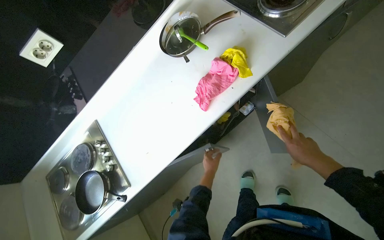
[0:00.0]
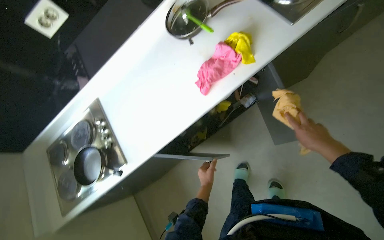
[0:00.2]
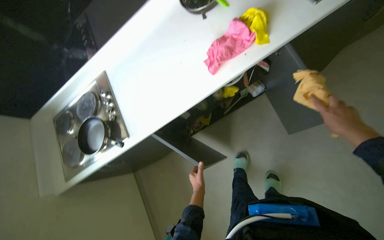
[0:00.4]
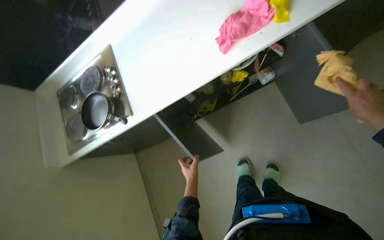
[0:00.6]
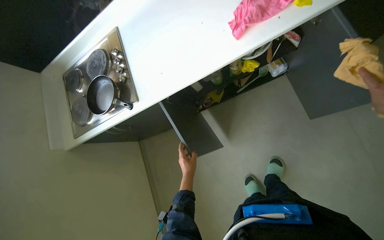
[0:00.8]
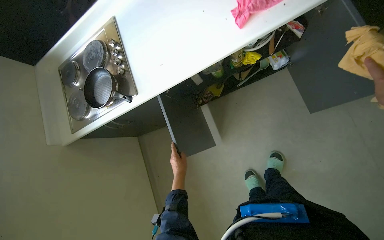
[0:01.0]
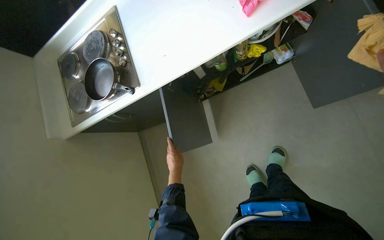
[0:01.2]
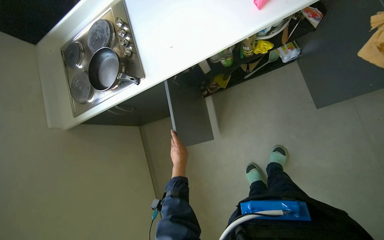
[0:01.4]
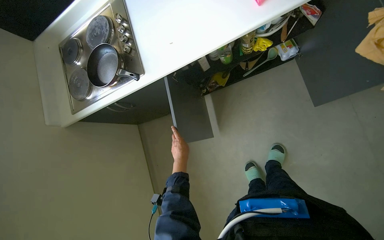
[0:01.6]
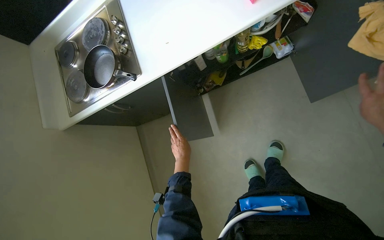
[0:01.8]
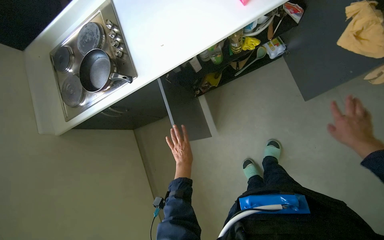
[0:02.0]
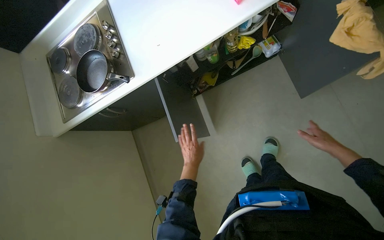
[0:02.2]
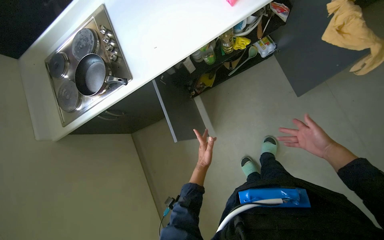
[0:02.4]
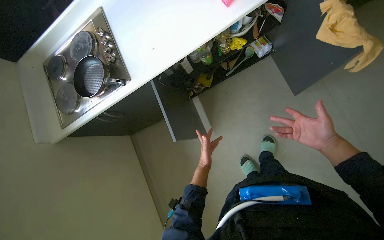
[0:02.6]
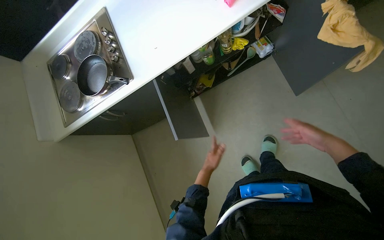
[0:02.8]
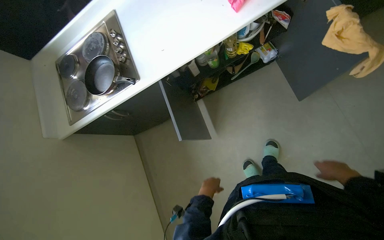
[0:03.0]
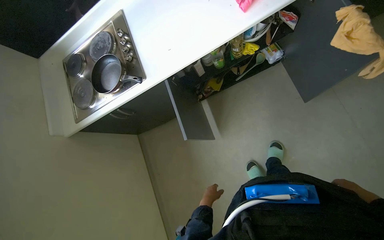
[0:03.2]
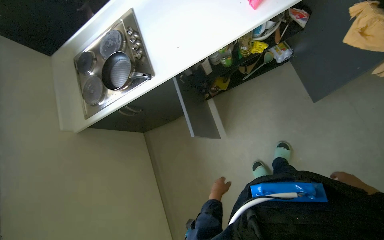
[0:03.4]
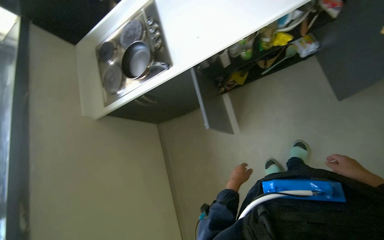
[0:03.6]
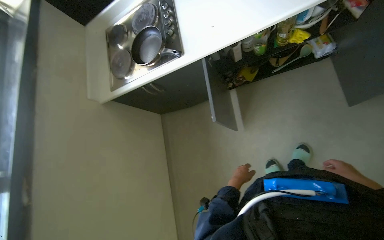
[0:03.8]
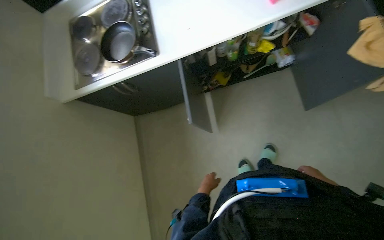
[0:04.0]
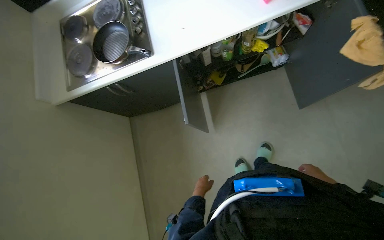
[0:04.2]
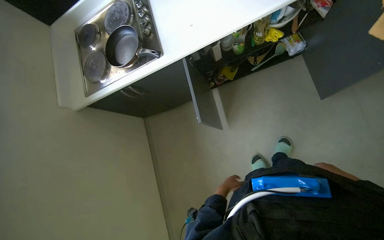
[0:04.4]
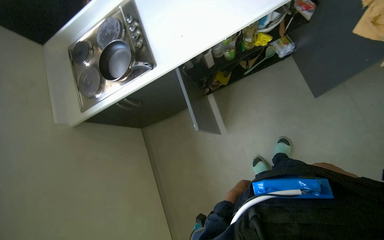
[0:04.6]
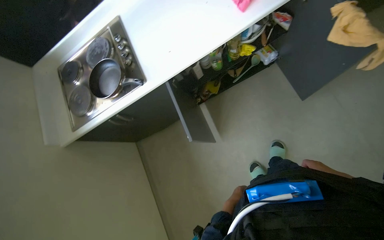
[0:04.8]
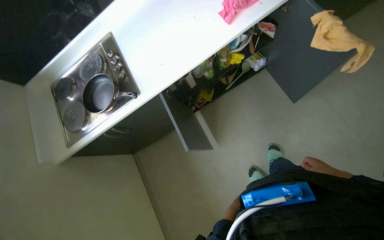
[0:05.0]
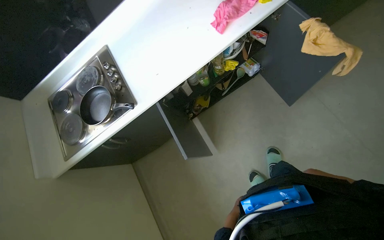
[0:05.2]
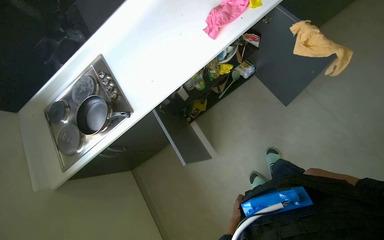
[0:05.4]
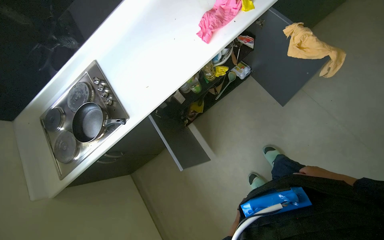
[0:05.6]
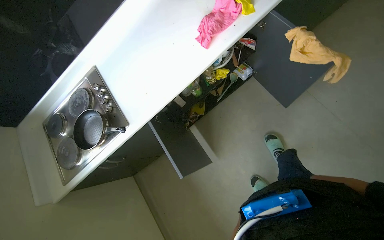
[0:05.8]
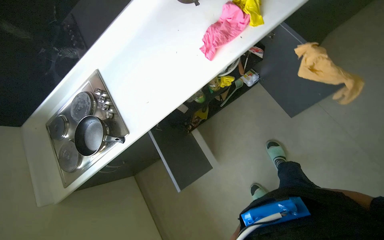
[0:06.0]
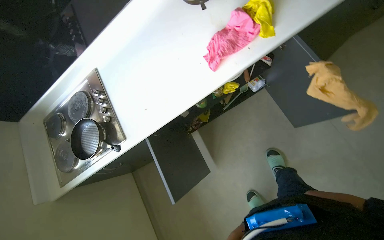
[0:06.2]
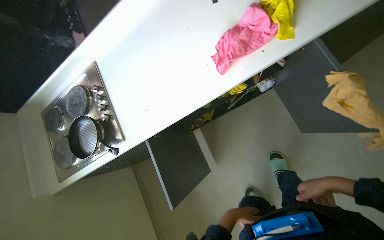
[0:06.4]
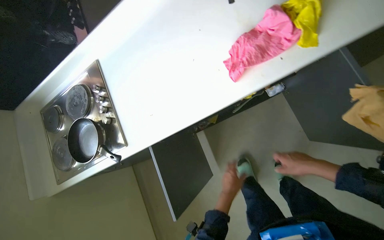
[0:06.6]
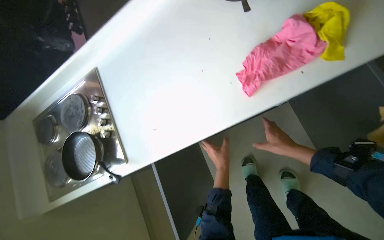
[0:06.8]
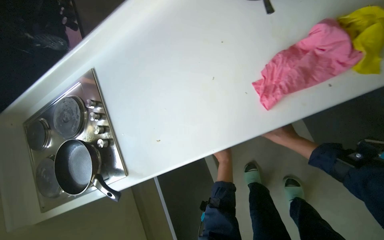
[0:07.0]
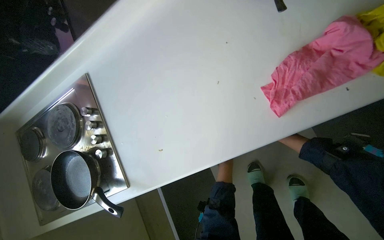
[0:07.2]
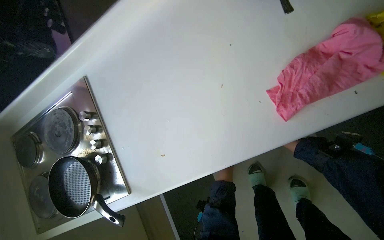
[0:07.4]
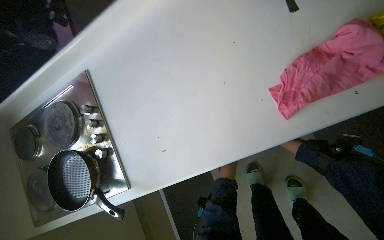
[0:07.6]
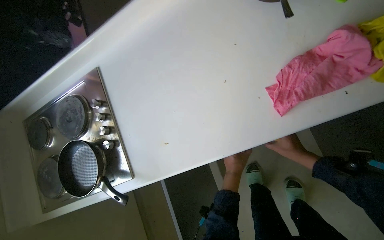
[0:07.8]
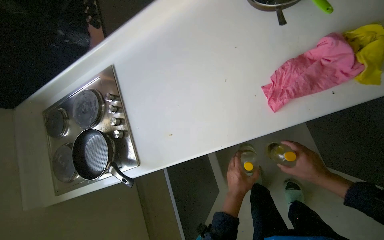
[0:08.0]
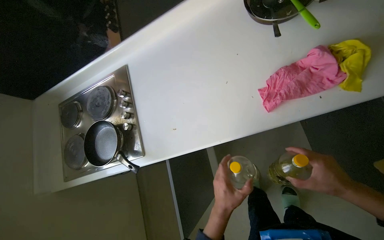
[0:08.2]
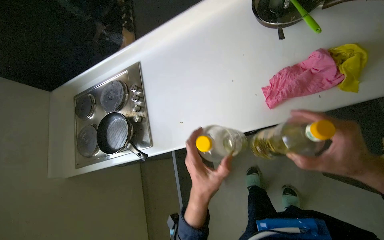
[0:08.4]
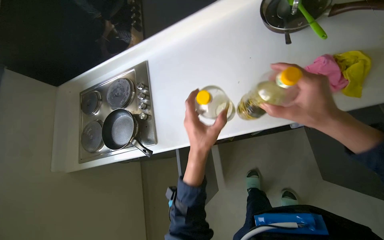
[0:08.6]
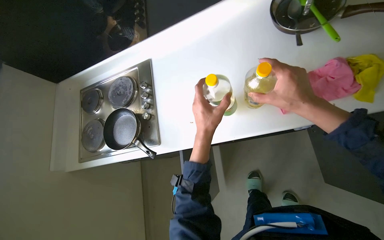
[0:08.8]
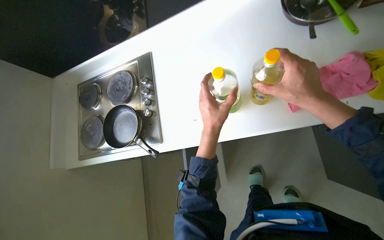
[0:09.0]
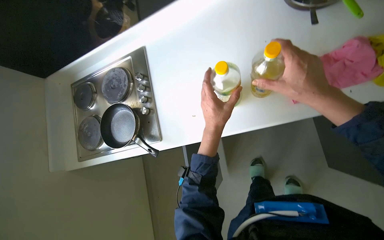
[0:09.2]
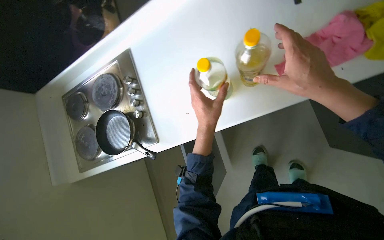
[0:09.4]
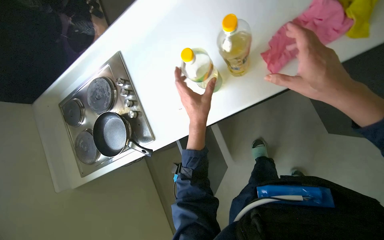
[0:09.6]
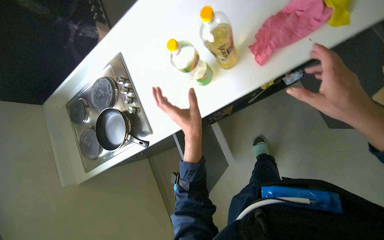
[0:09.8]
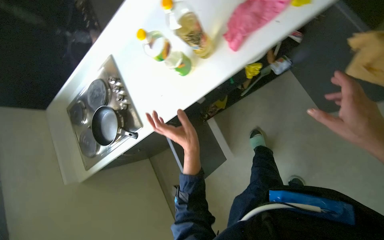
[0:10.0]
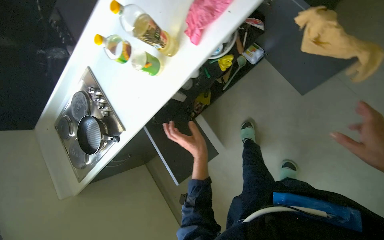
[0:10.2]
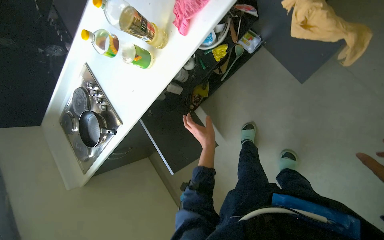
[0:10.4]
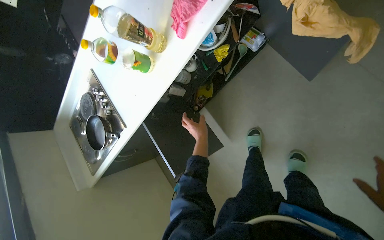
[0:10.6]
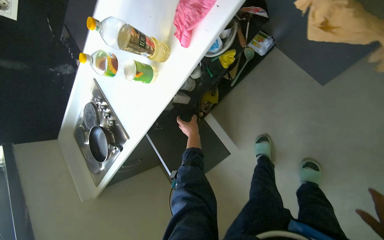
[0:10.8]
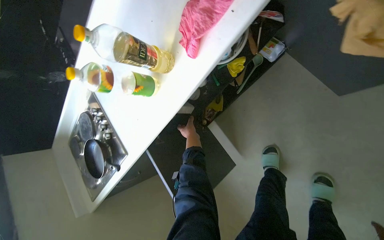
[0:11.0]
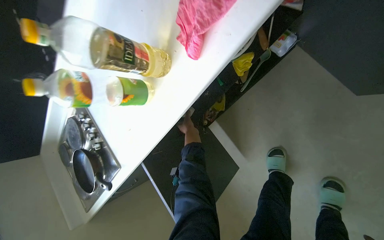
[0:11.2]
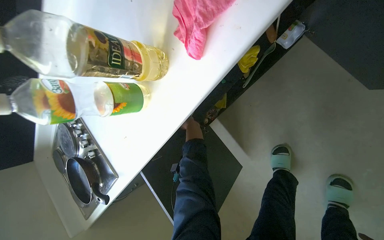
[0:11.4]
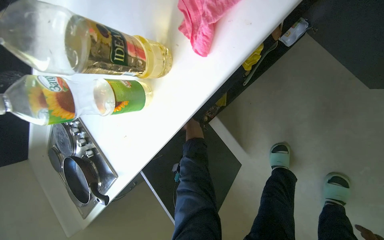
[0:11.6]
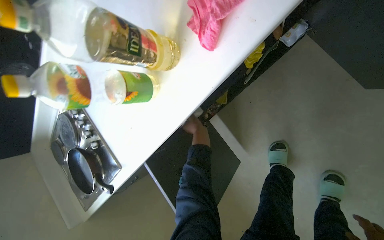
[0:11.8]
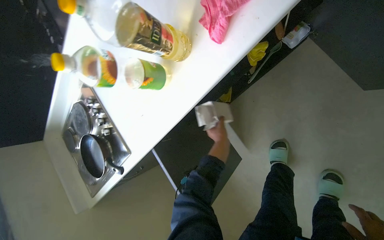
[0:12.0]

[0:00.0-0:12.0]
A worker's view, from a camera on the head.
Job: cleaning kitchen.
The whole recording: Organizing and cleaning kitchen cabinet. The worker takes various items out of a kitchen cabinet and then cleans the inside of the cabinet with a cloth.
0:00.0 to 0:01.6: The view tips downward by approximately 15 degrees. The right hand goes approximately 20 cm to the left.
0:01.6 to 0:03.0: The right hand shifts about 20 cm down the picture and to the right.
0:03.0 to 0:04.4: The left hand heads farther from the camera, covering roughly 10 cm.
0:06.0 to 0:07.6: The head travels some 40 cm.
0:07.6 to 0:09.0: The left hand shifts approximately 35 cm nearer to the camera and to the left. Meanwhile the right hand shifts about 50 cm nearer to the camera, to the left and up the picture.
0:09.0 to 0:10.4: The head travels approximately 40 cm. The scene turns some 30 degrees counterclockwise in the picture.

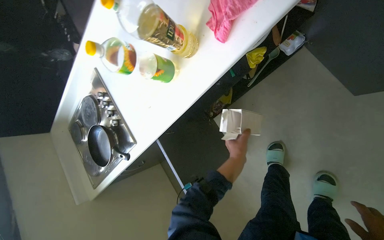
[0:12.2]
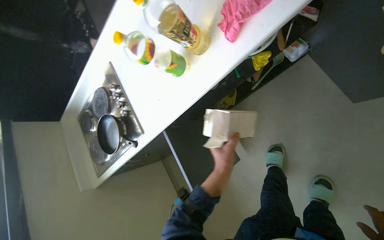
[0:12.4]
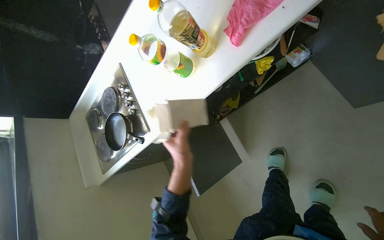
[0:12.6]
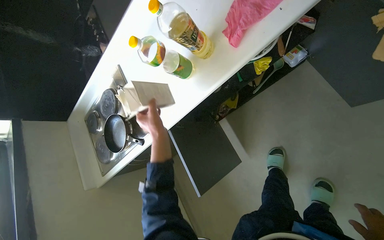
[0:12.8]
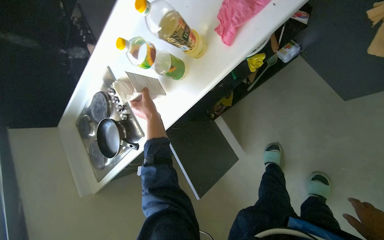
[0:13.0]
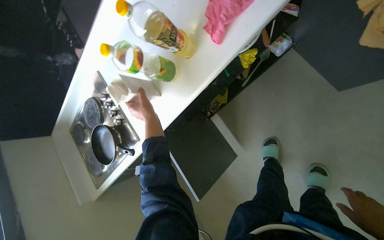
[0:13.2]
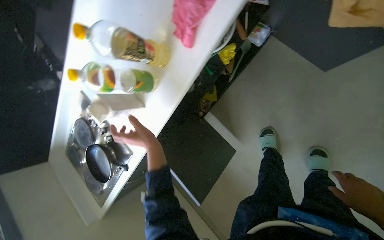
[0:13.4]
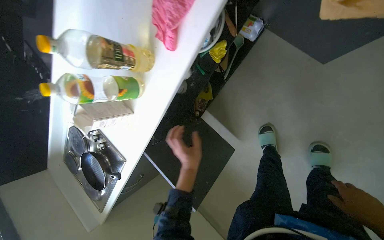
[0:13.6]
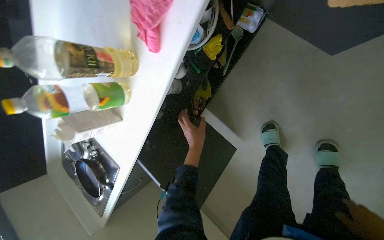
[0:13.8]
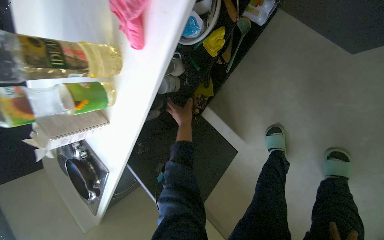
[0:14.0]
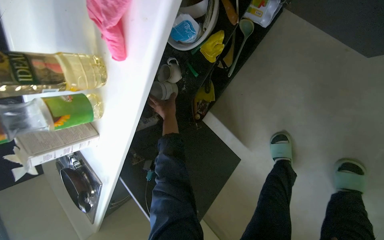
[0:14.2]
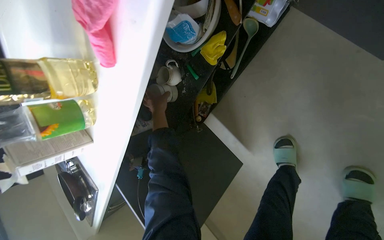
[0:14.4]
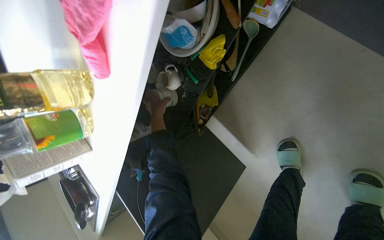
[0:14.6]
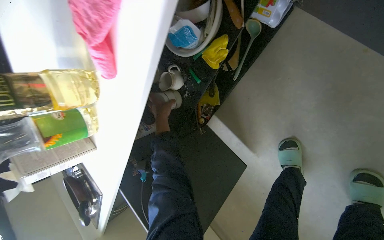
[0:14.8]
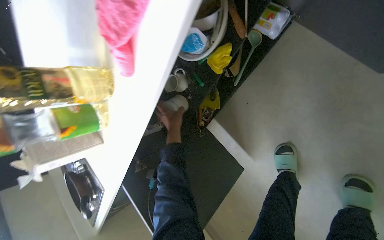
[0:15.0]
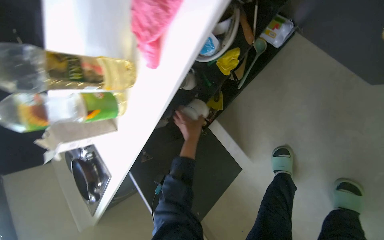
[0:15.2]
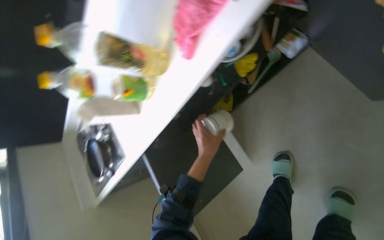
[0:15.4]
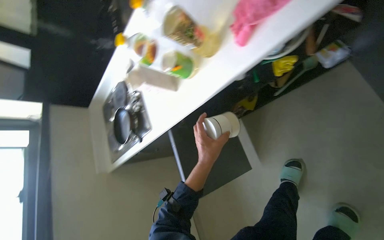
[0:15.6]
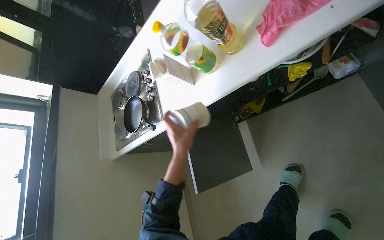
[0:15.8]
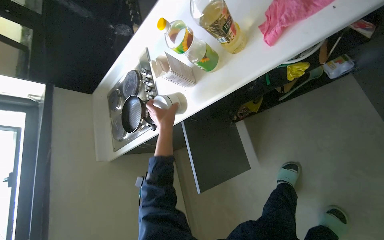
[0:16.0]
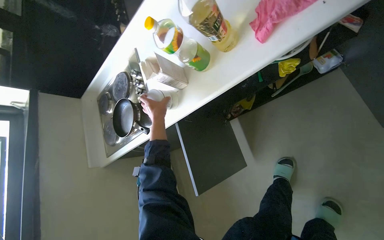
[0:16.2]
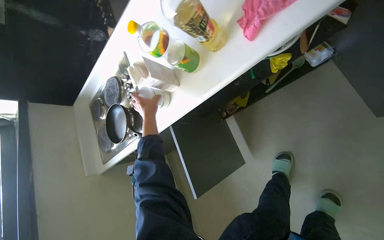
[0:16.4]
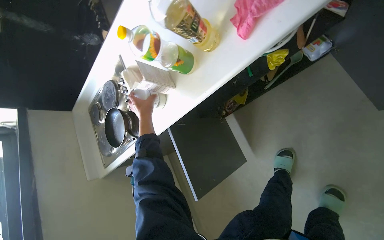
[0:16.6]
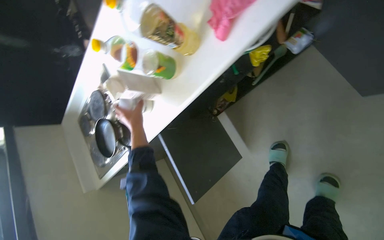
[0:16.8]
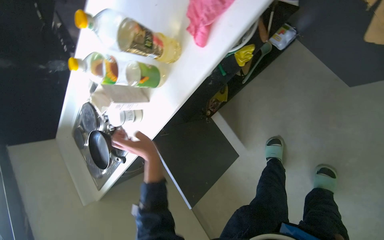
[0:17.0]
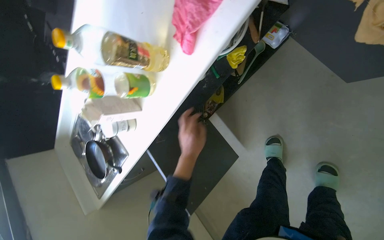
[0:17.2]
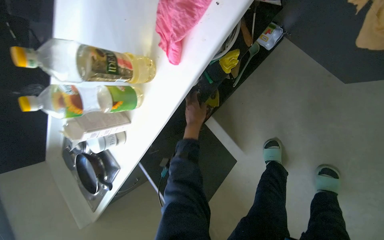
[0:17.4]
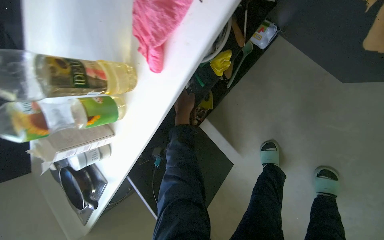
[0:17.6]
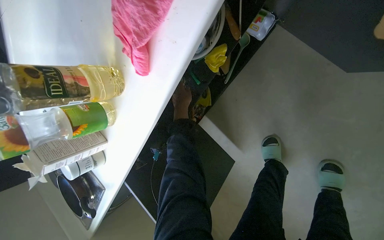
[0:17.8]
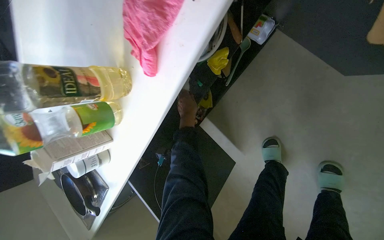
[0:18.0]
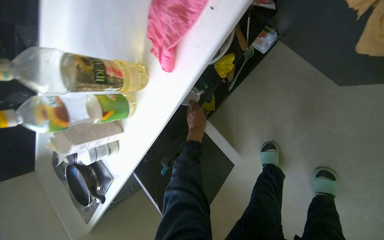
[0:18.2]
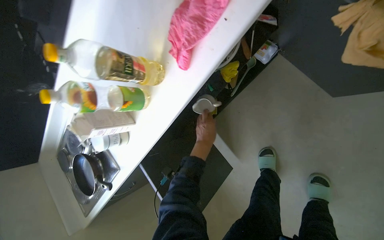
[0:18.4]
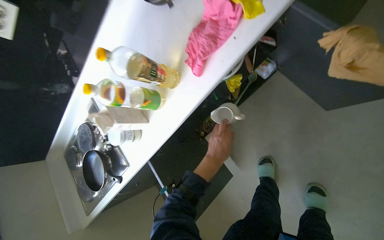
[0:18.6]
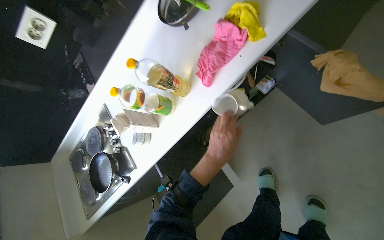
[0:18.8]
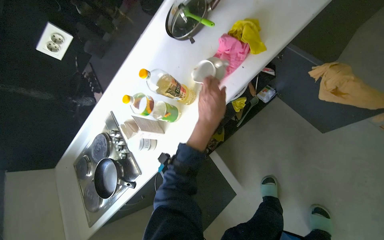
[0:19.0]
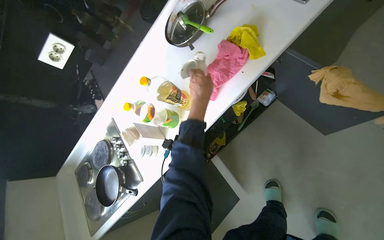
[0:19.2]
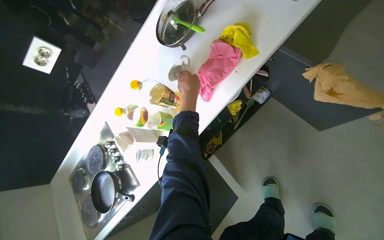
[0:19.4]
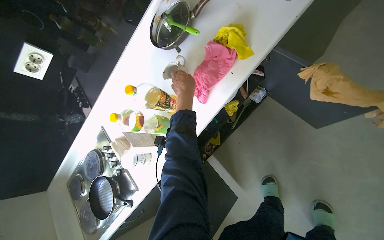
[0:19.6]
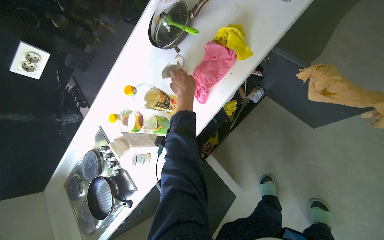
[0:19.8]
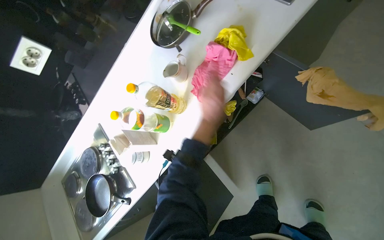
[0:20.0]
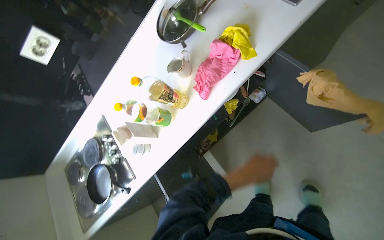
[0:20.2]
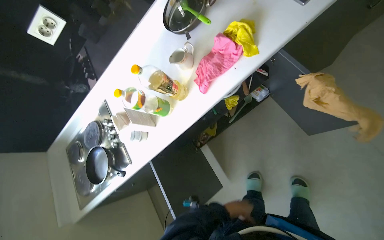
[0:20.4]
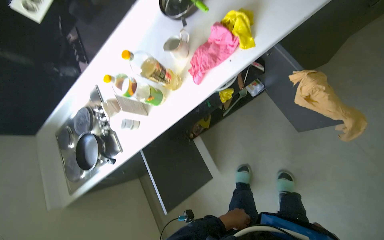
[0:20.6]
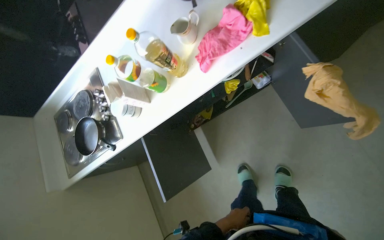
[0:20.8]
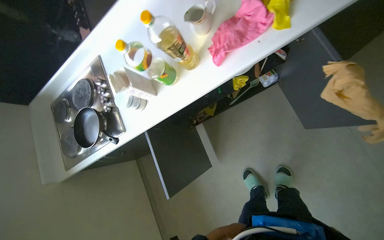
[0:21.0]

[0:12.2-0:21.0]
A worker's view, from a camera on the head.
Job: cleaning kitchen.
The whole recording: Organizing and cleaning kitchen cabinet. The worker takes various items out of a kitchen cabinet and then cleans the inside of the cabinet with a cloth.
0:12.2 to 0:13.6: The left hand shifts roughly 10 cm to the left.
0:13.6 to 0:15.2: The left hand shifts some 25 cm up the picture and farther from the camera.
0:15.2 to 0:16.6: The left hand goes roughly 35 cm to the left.
0:16.6 to 0:18.0: The left hand is displaced to the right by some 35 cm.
0:18.0 to 0:19.6: The view tilts some 20 degrees upward. The left hand moves up the picture, some 15 cm.
0:19.6 to 0:21.0: The view tilts roughly 15 degrees downward. The left hand travels down the picture by about 60 cm.
